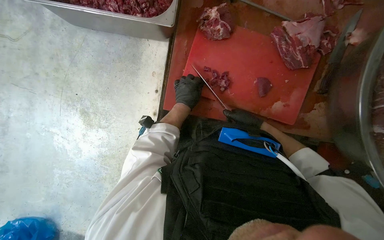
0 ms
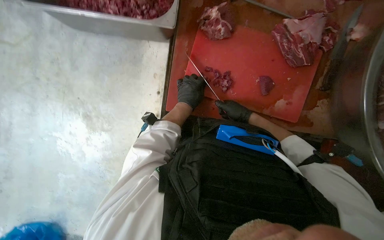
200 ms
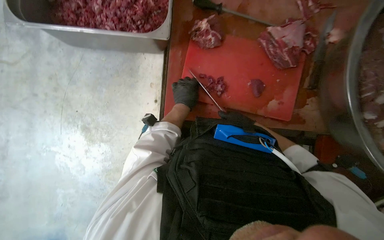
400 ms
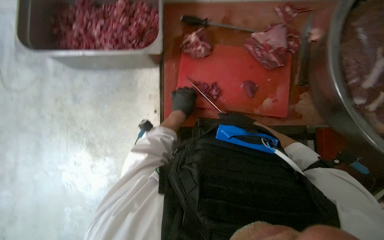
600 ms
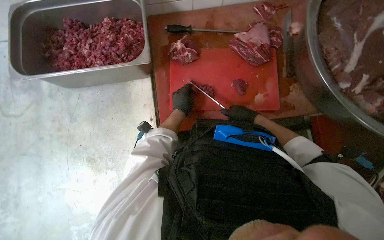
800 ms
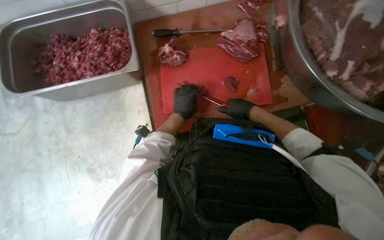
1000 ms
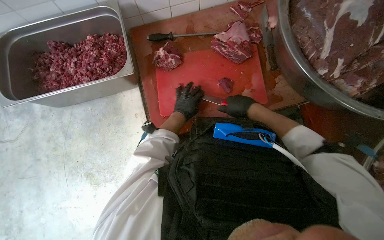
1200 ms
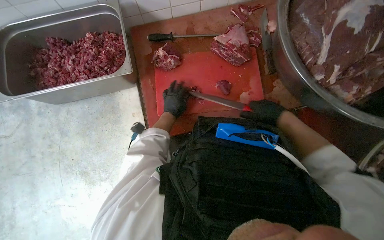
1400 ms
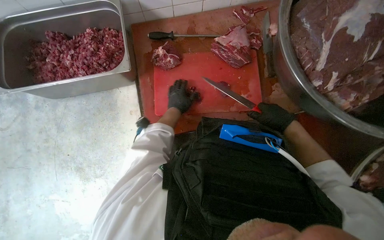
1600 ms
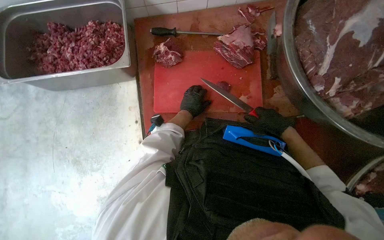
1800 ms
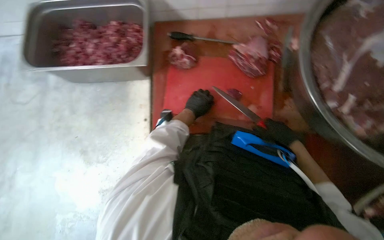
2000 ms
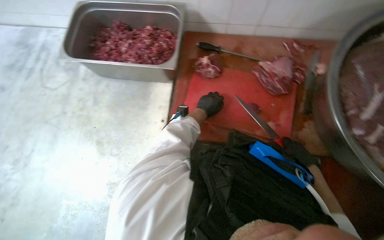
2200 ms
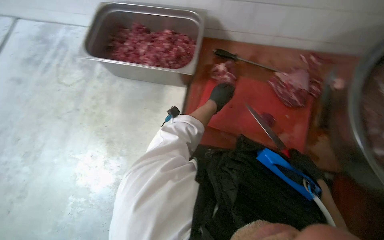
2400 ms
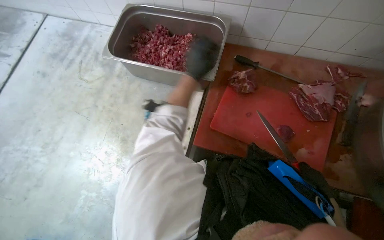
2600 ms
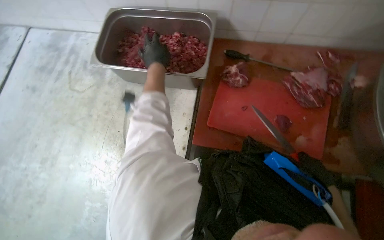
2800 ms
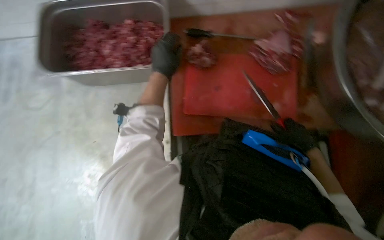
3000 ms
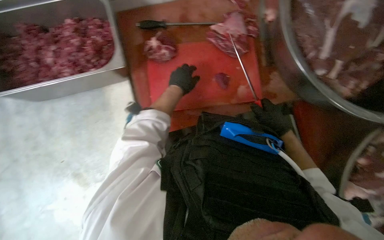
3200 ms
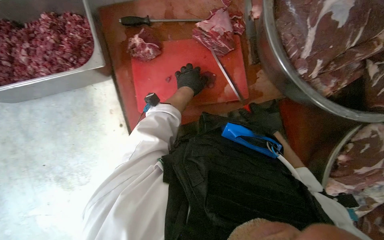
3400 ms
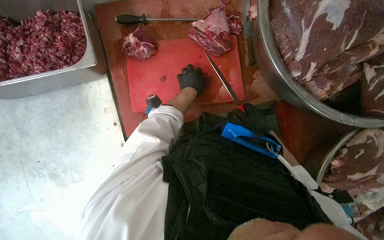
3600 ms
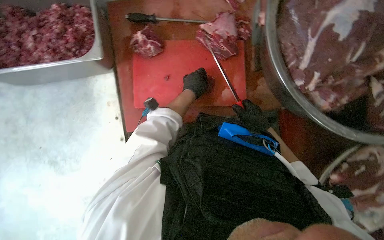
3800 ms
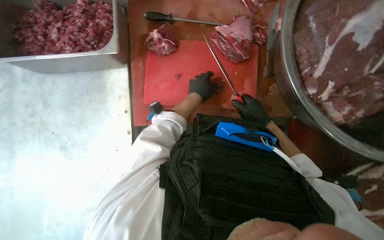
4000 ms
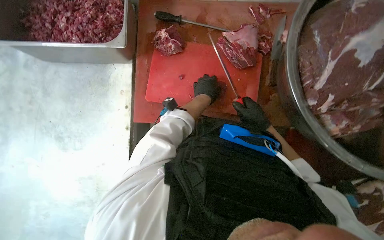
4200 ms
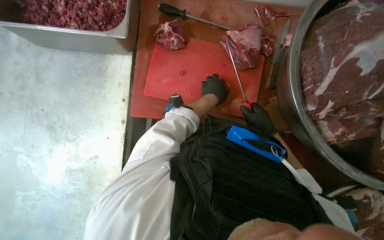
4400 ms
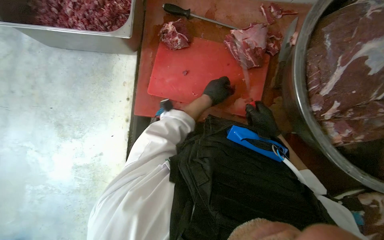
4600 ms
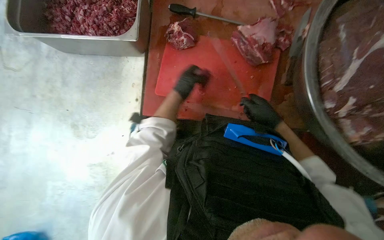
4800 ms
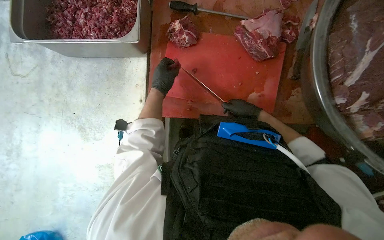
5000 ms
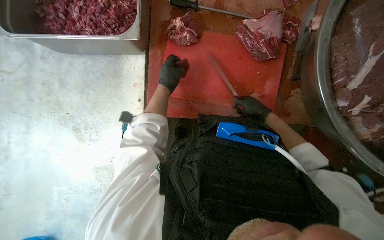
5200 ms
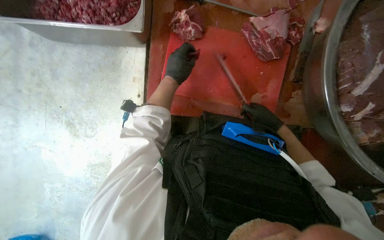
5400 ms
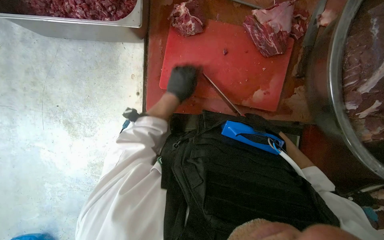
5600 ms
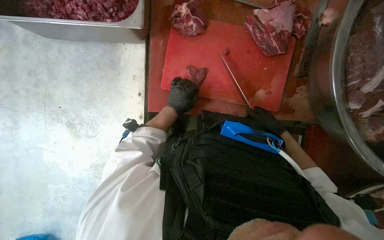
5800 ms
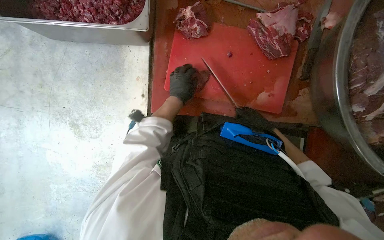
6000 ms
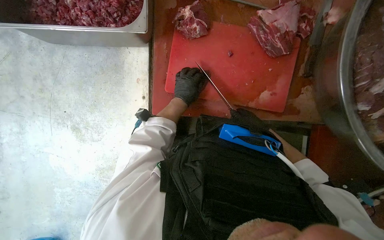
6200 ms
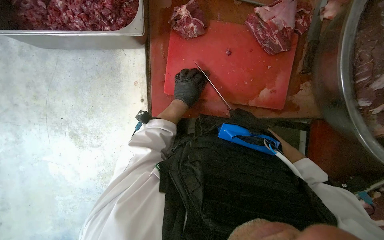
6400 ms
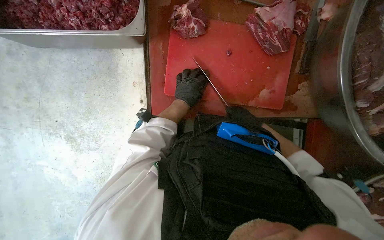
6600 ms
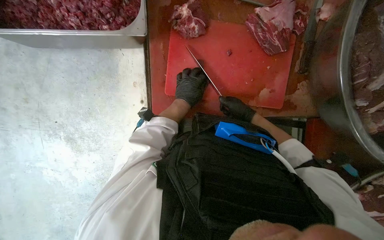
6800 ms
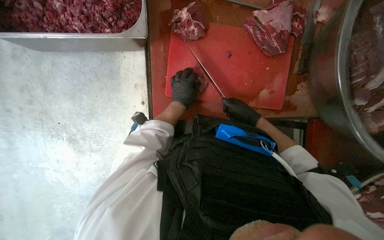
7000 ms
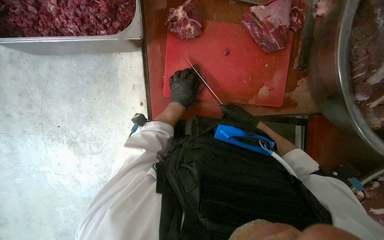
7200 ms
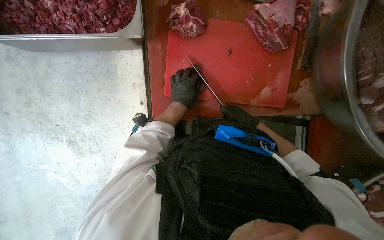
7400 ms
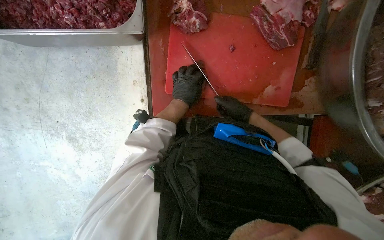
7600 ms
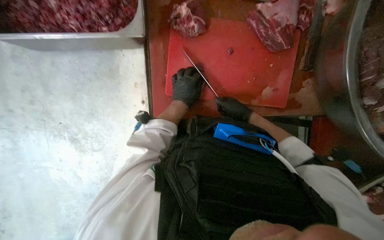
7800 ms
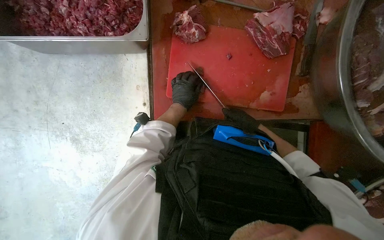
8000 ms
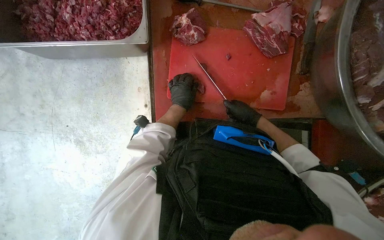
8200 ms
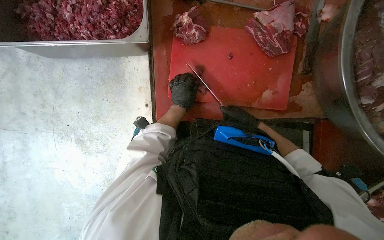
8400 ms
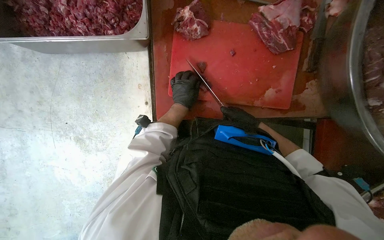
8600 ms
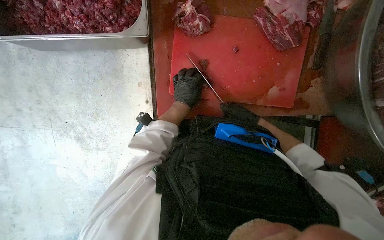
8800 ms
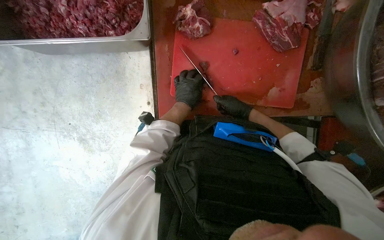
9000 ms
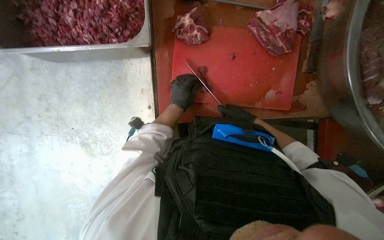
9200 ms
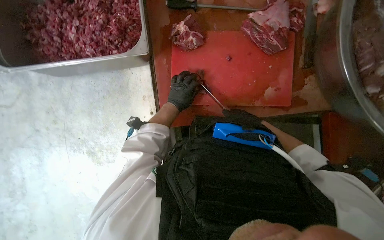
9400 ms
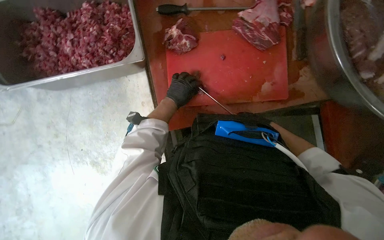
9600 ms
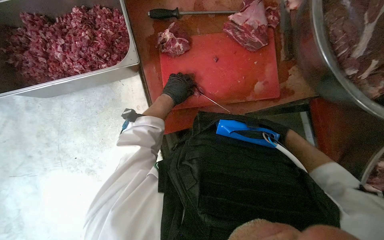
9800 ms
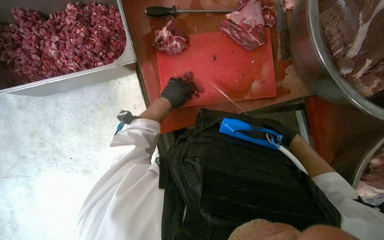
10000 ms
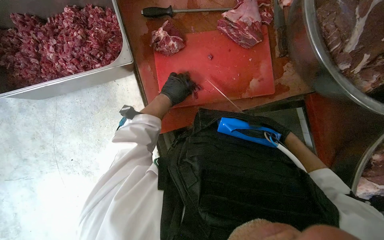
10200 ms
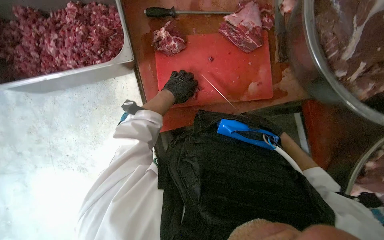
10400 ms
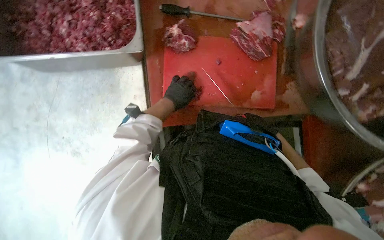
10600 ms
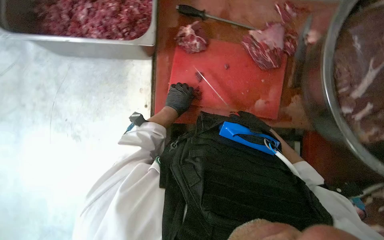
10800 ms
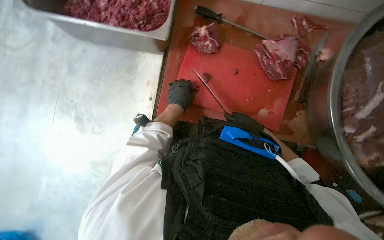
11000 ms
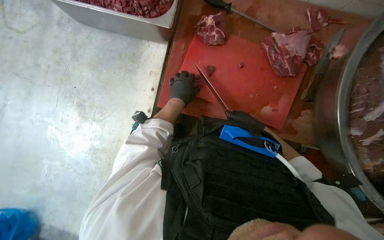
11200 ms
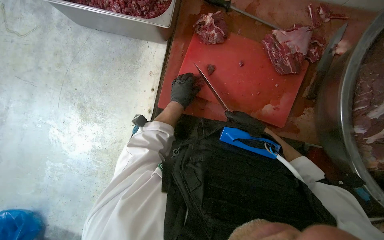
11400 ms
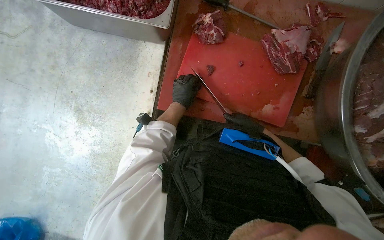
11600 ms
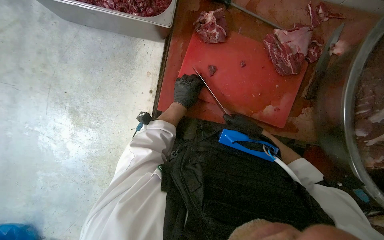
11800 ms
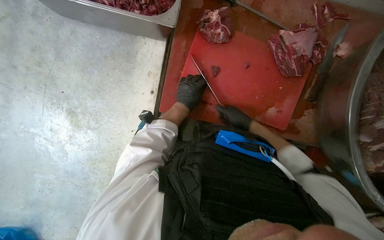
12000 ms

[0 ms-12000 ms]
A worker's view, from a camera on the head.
Job: preparing food.
The whole recording: Cutting meat on a board. The worker cuts pieces of meat on a red chopping board with a knife.
0 ms to 1600 ms: The right hand heads nearer to the camera, covering roughly 15 cm.
1600 ms to 3000 ms: The left hand goes some 20 cm up the picture and nearer to the camera.
3000 ms to 4400 ms: The left hand shifts roughly 35 cm to the right and farther from the camera.
4400 ms to 6000 ms: The left hand travels to the left by approximately 20 cm.
6000 ms to 7600 ms: The right hand moves to the left, approximately 10 cm.
7600 ms to 9000 ms: The hands make small movements and keep their place.
9000 ms to 10400 ms: The right hand shifts some 20 cm to the right and down the picture.
10400 ms to 12000 ms: Everything in view rotates about 25 degrees clockwise.

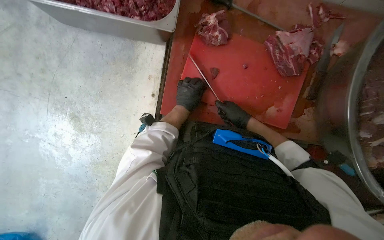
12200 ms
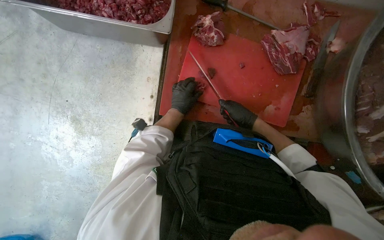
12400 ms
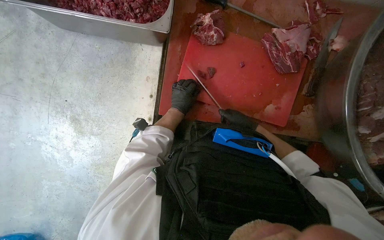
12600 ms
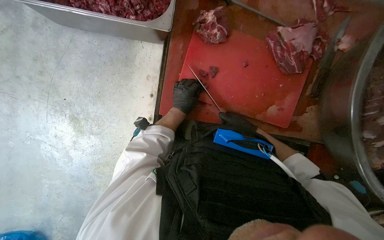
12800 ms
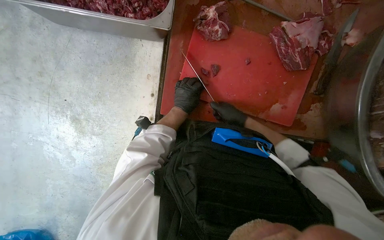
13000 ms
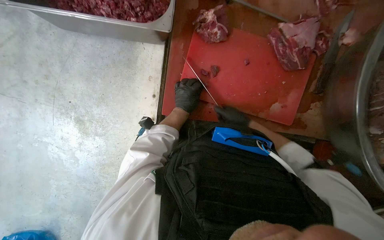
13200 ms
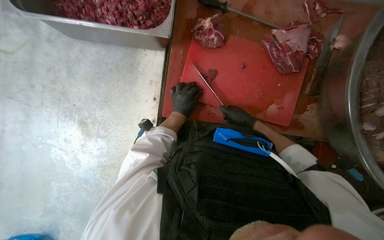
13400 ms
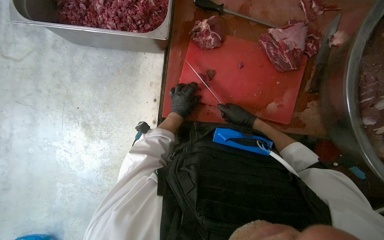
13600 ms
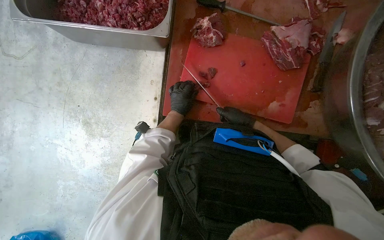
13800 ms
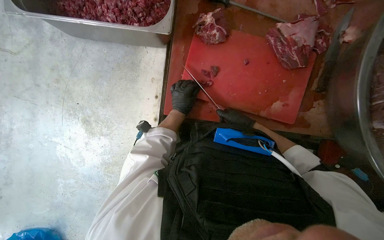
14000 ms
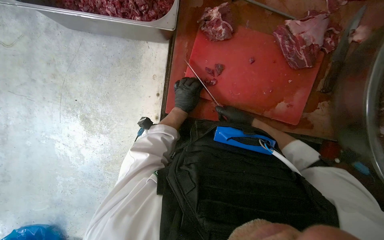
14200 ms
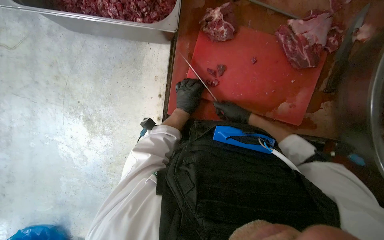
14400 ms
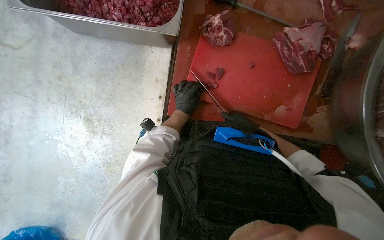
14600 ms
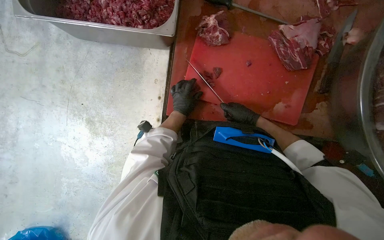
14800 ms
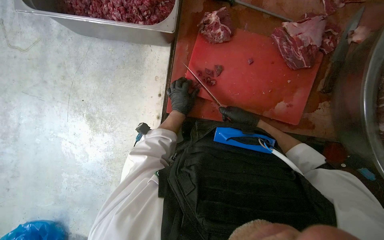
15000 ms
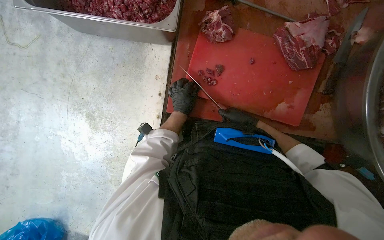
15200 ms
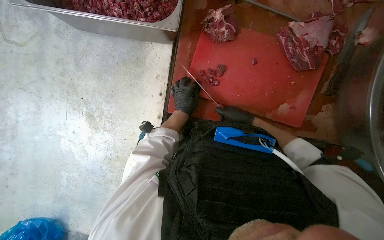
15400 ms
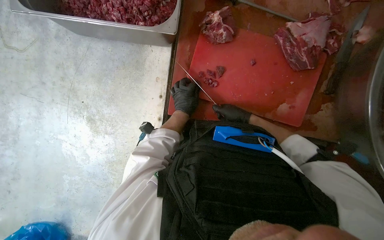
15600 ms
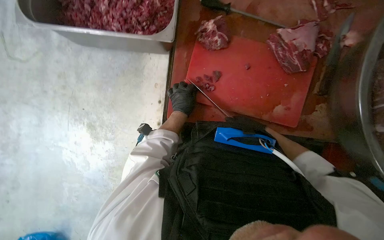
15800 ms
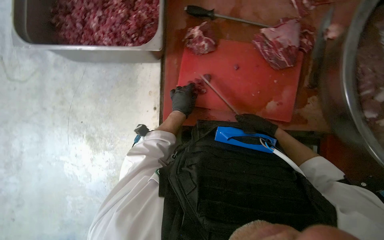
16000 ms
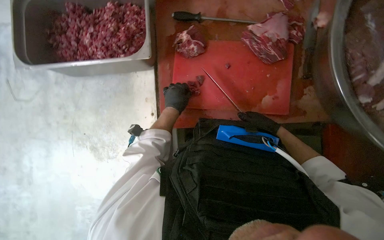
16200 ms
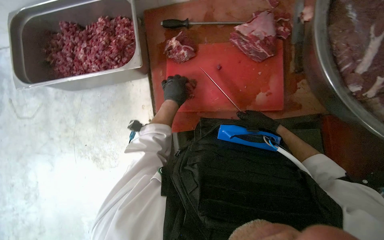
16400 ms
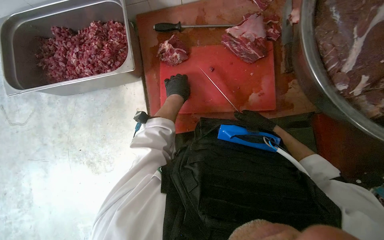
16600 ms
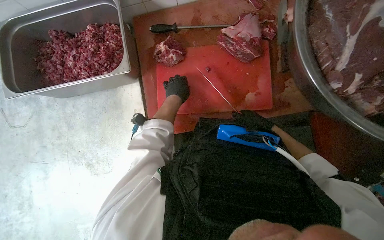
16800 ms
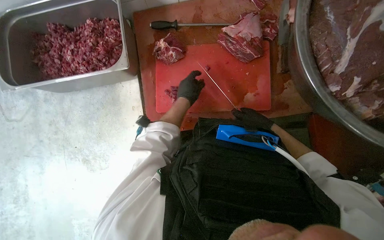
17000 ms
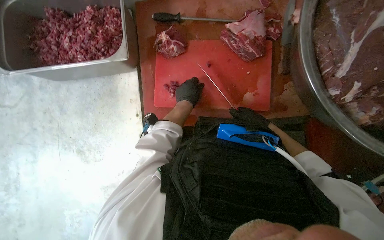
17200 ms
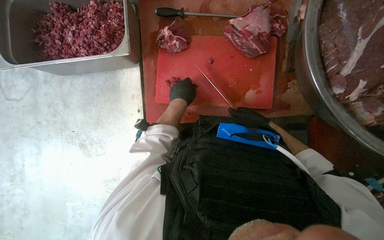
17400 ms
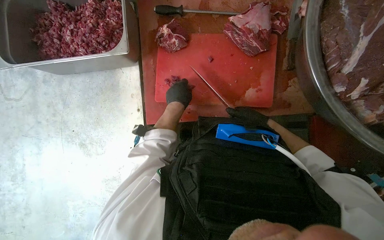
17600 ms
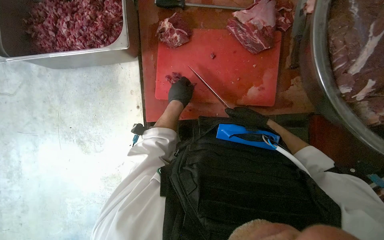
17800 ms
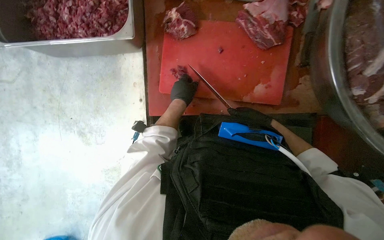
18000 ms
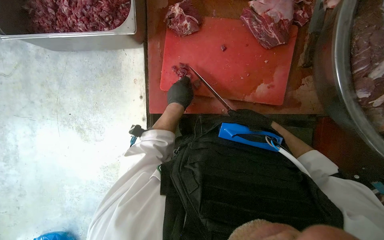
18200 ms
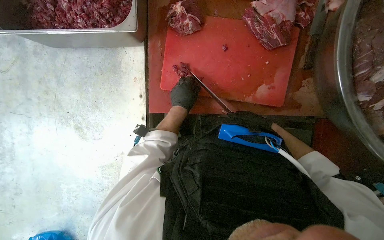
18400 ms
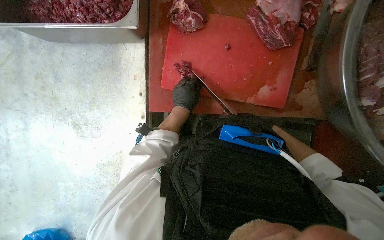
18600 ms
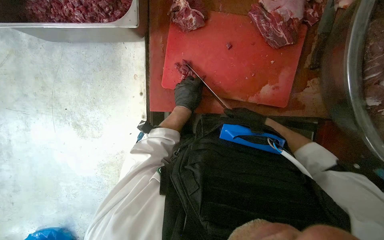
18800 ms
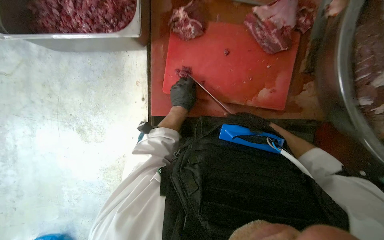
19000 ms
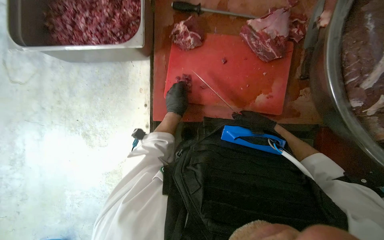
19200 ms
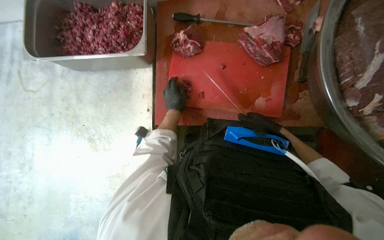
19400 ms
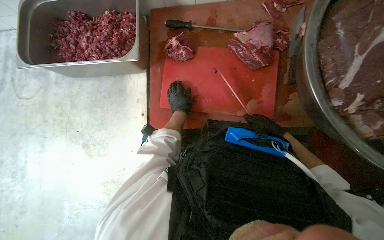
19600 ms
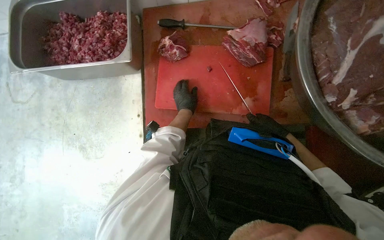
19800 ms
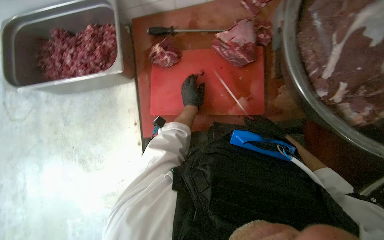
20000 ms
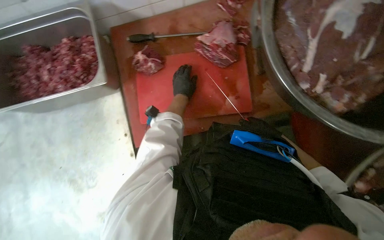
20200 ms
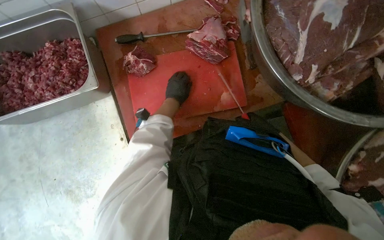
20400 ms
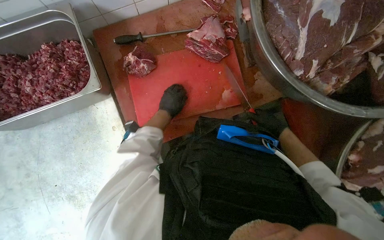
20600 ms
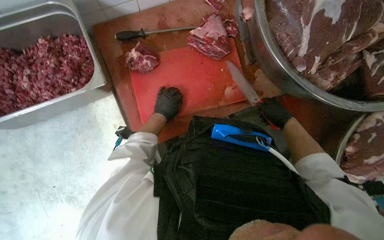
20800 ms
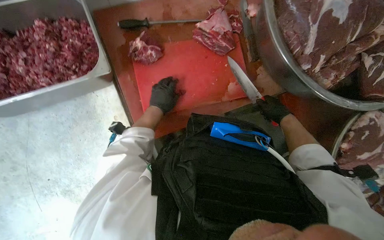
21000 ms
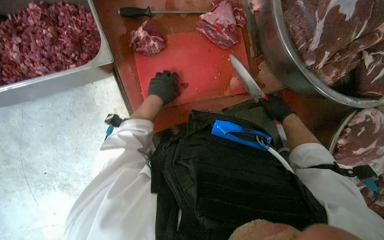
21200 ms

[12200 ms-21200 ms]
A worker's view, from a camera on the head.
Job: preparing food.
The whole recording: Cutting meat on a board. The worker cuts pieces of meat on a red chopping board with a knife.
12200 ms to 15200 ms: The hands make small movements and keep their place.
15200 ms to 16600 ms: The right hand travels to the right by some 15 cm. Meanwhile the left hand shifts some 15 cm up the picture and nearer to the camera.
18200 ms to 19800 ms: The right hand is displaced to the right by some 10 cm.
19800 ms to 21200 ms: The wearer looks roughly 25 degrees further to the right. The left hand heads to the left, covering about 10 cm.
